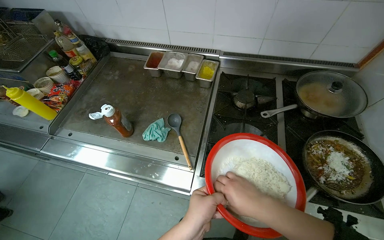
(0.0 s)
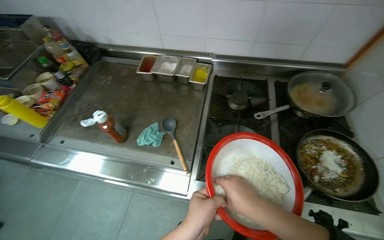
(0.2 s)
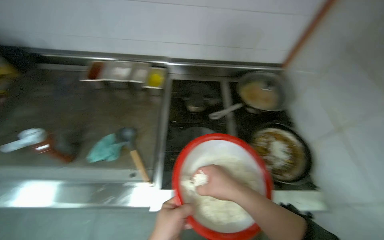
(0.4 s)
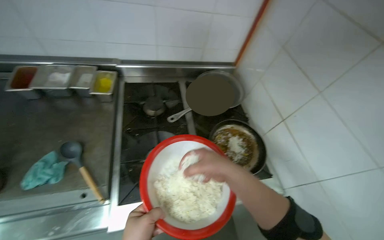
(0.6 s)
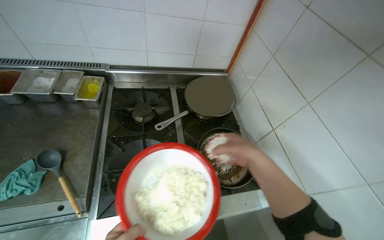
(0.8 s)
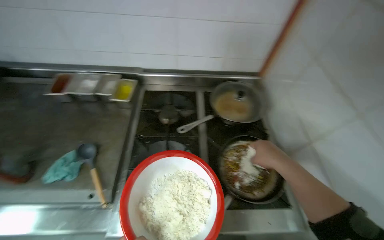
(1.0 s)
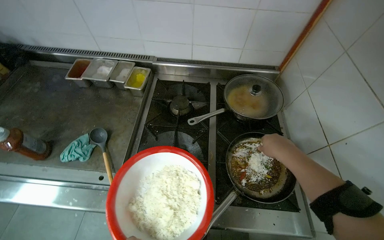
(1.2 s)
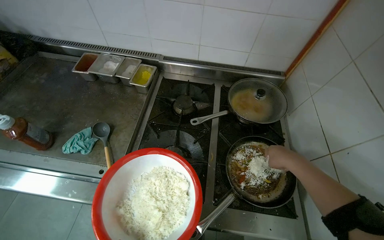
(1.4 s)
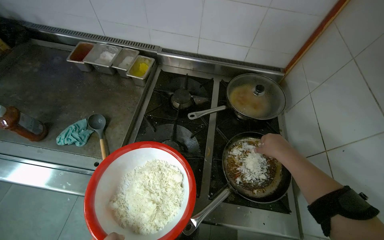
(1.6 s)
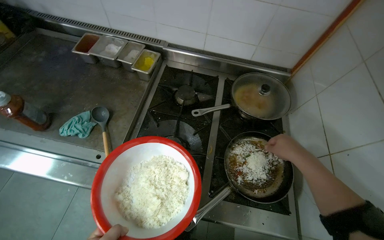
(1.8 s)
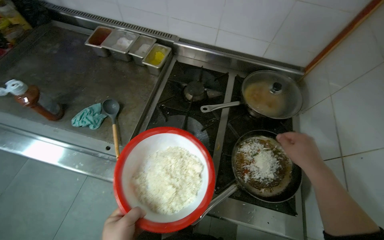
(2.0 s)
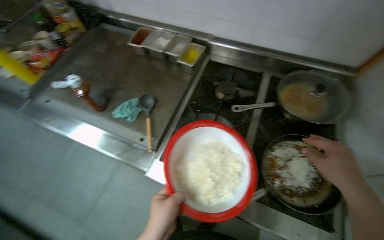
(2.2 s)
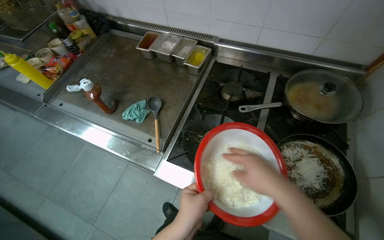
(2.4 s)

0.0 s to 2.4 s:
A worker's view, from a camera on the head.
Job: cooking food.
The whole recording: Cooking vegetables in pan. The worker stirs and adds sauce to vegetables cooking in a pan on the stove.
1.2 to 2.4 s: The head turns to the left by roughly 20 degrees. The right hand travels to the left and nearer to the camera by about 25 cm.

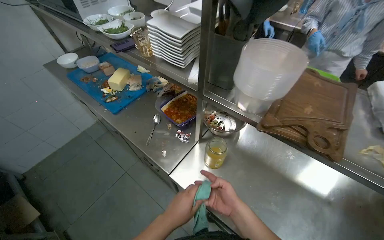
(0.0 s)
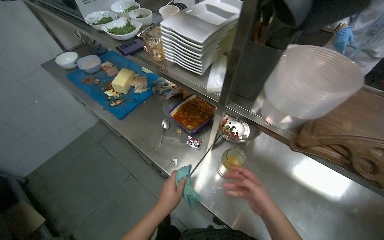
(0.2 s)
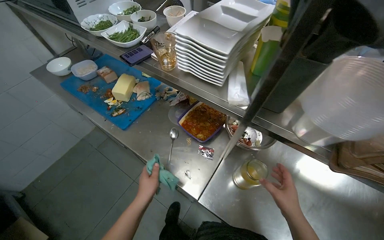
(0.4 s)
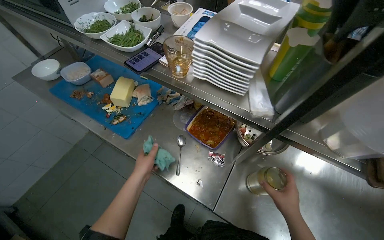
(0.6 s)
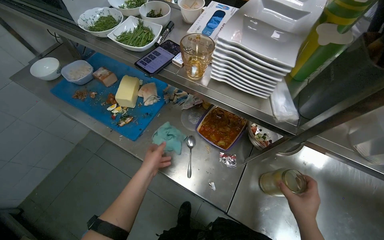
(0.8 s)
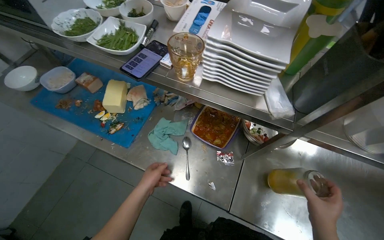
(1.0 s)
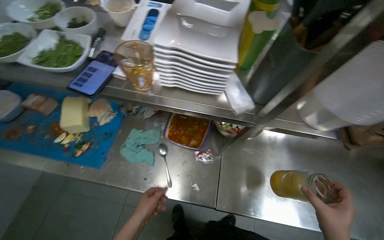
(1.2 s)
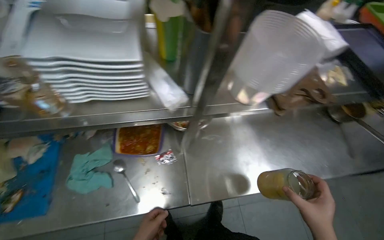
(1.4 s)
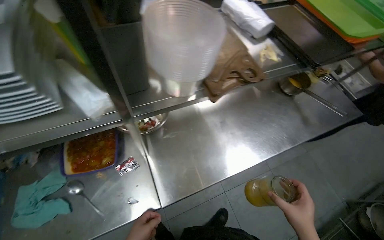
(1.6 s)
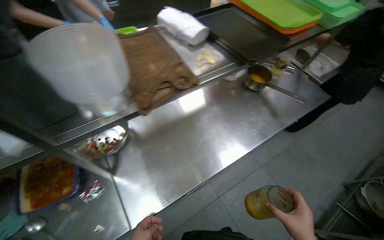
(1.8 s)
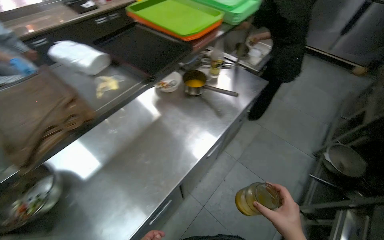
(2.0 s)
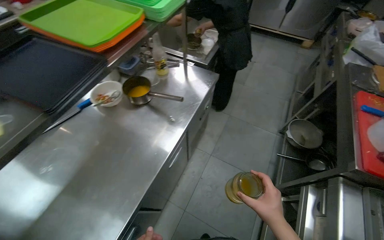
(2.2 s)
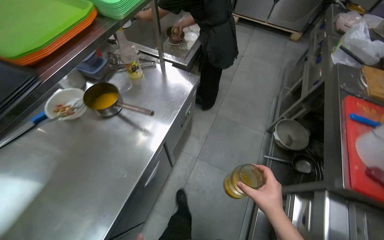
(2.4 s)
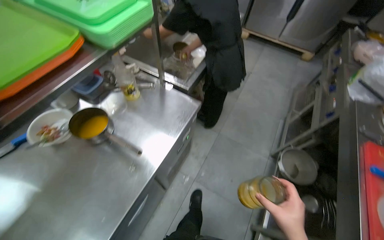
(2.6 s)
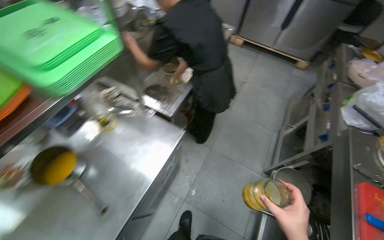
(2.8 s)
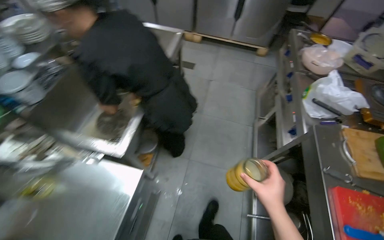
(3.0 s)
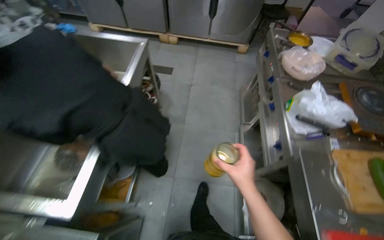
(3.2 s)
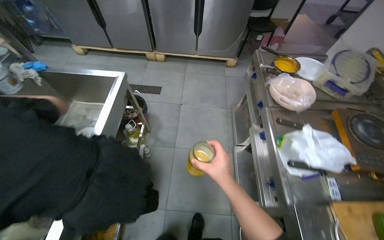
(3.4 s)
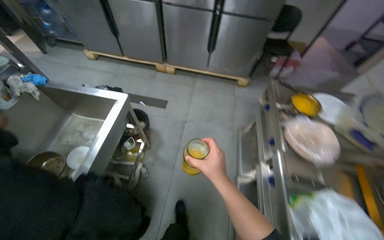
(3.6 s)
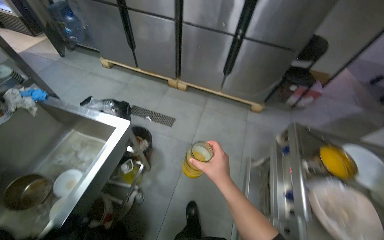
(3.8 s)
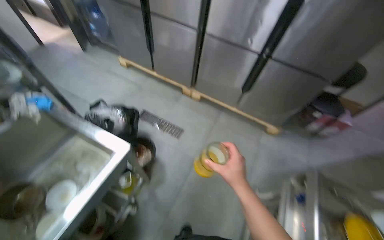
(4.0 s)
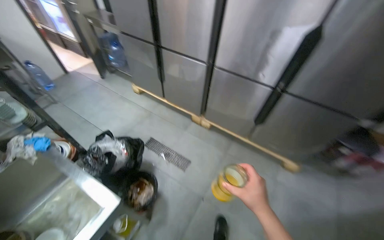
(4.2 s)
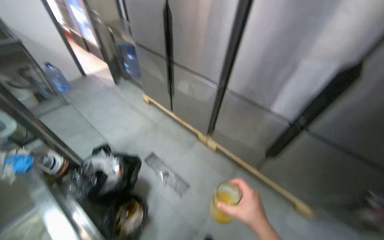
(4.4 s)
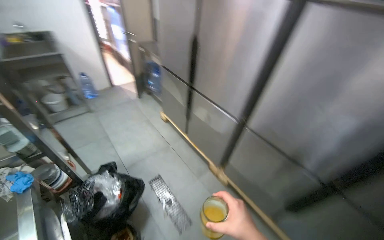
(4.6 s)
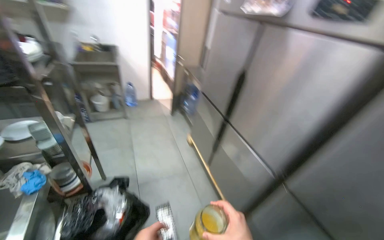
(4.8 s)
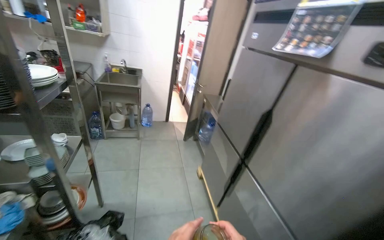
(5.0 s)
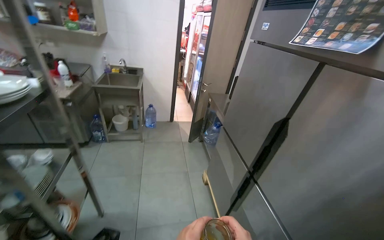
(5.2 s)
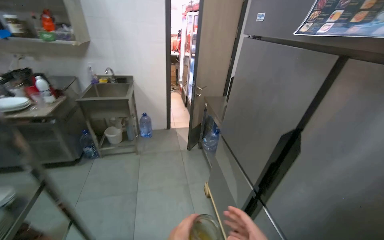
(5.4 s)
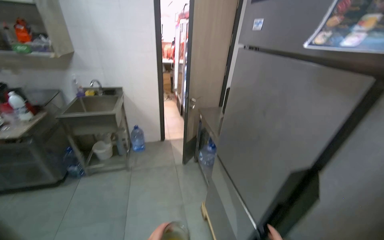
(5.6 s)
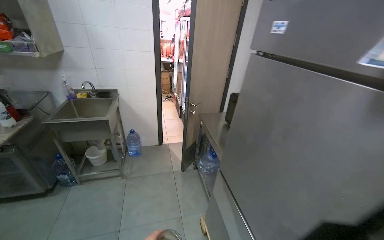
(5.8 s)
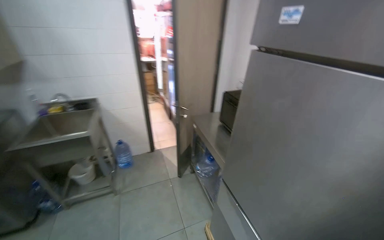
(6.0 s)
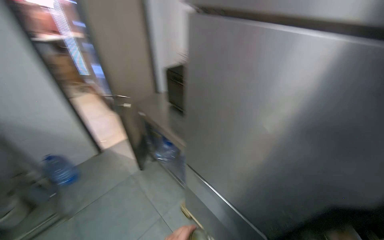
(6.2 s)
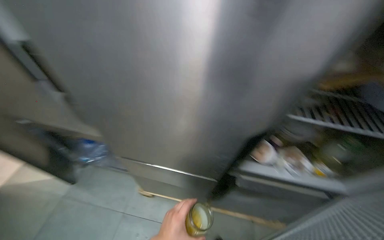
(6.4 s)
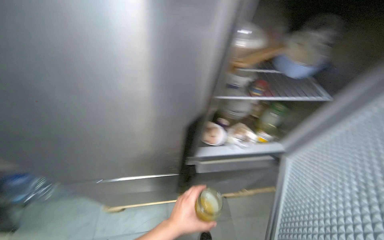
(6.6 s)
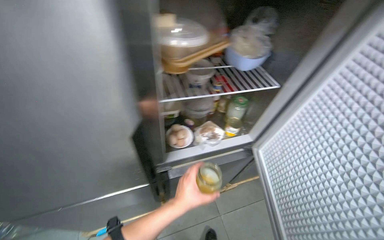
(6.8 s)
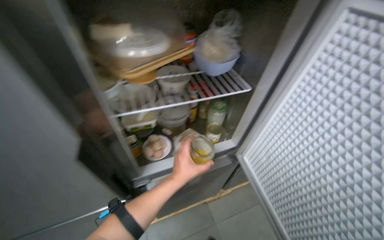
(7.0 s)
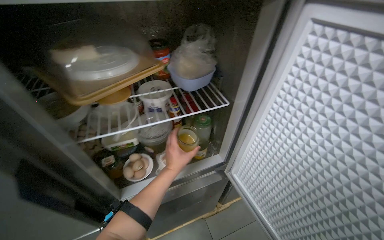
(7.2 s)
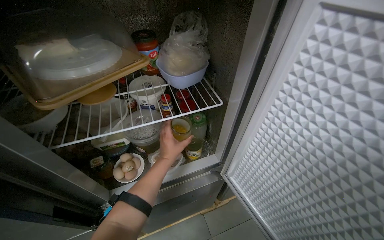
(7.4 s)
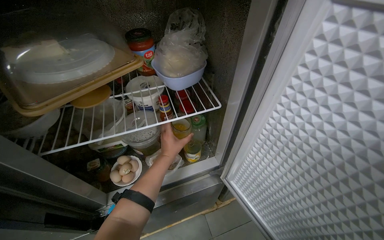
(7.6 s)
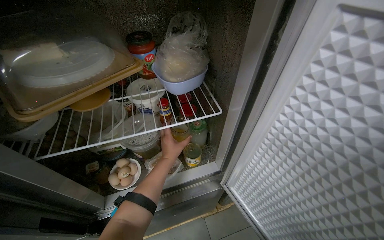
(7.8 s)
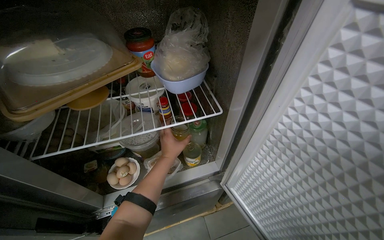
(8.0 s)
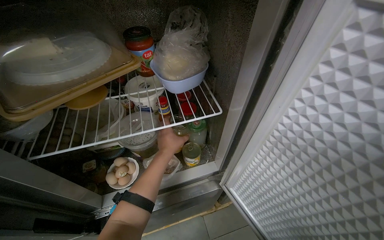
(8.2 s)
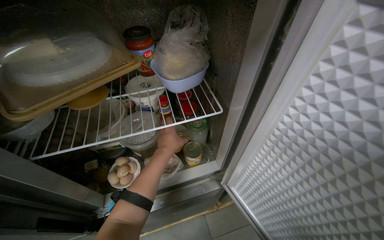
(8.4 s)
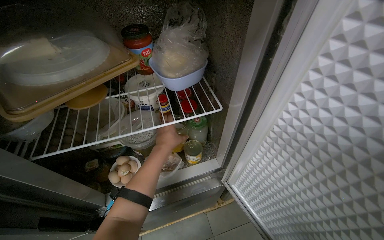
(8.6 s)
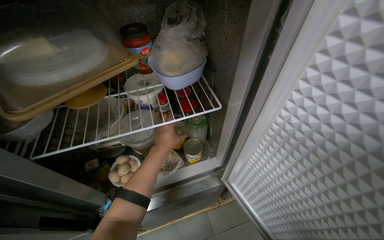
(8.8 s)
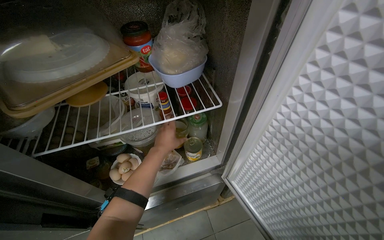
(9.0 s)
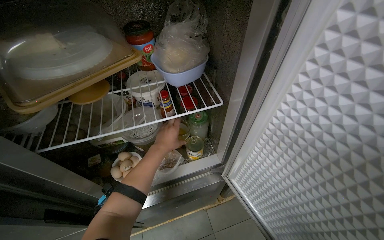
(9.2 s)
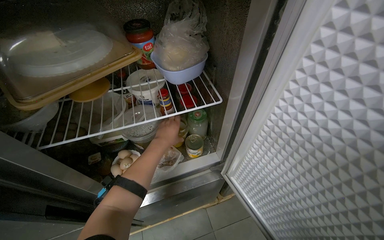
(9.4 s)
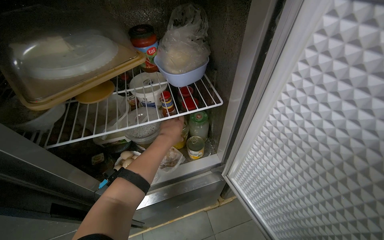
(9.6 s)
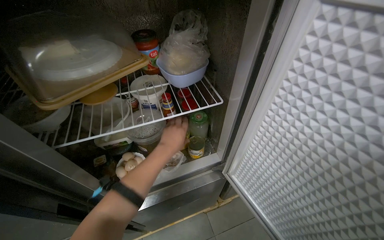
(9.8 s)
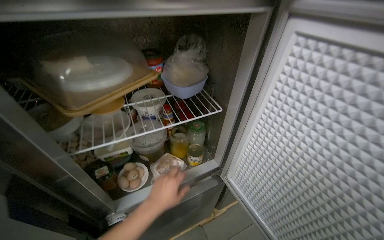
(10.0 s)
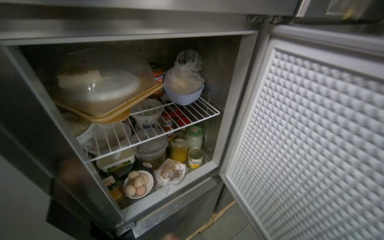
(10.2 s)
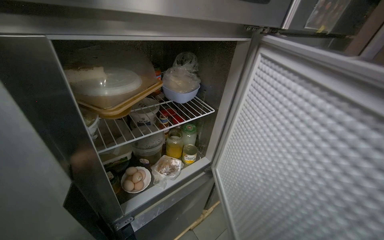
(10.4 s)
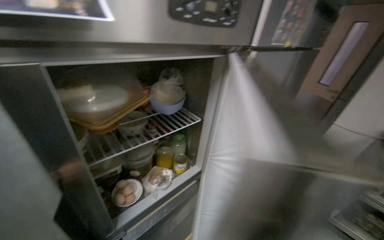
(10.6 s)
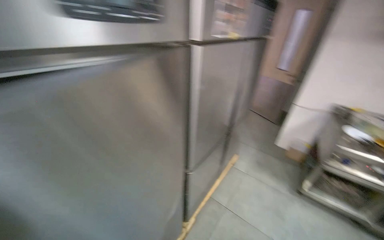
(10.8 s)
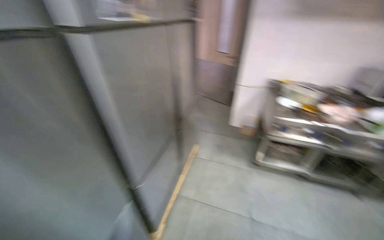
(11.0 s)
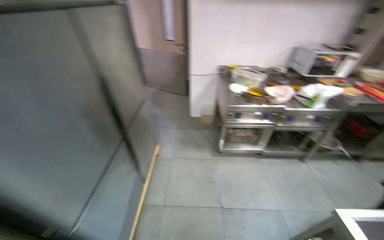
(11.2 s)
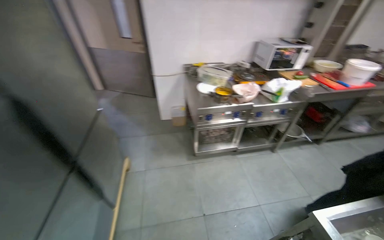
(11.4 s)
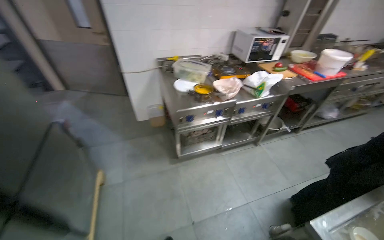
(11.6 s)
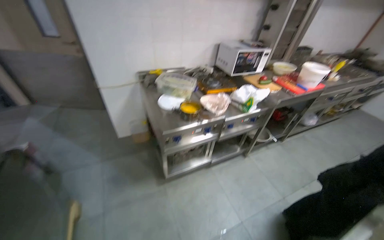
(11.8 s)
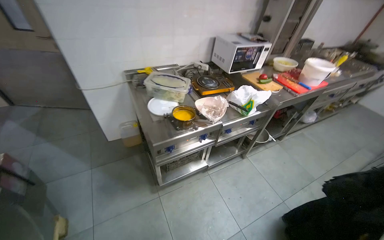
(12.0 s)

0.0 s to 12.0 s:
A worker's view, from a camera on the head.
Job: organizing items.
The whole recording: Storing produce and jar in refrigerator. The worker places a jar, cucumber, and tomato into the refrigerator.
0.0 to 1.6 s: The wearer's head swings some 60 degrees to the right. The view tilts roughly 15 degrees downward.
1.6 to 3.0 s: The wearer moves about 1.5 m. The wearer's head swings roughly 55 degrees to the right.
3.0 to 4.4 s: The camera is carried about 1.5 m. The head turns to the left by some 25 degrees. The view tilts about 15 degrees upward.
4.4 to 6.0 s: The camera is carried approximately 1.5 m. The head rotates about 25 degrees to the left. The view tilts roughly 20 degrees upward.
6.0 to 7.6 s: The camera is carried approximately 50 cm. The head rotates about 85 degrees to the right. The wearer looks roughly 20 degrees further downward.
9.0 to 10.4 s: The view swings approximately 20 degrees to the right. The view tips upward by some 15 degrees.
10.4 to 12.0 s: The wearer moves some 1 m. The head rotates roughly 80 degrees to the right.

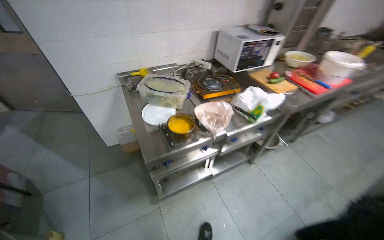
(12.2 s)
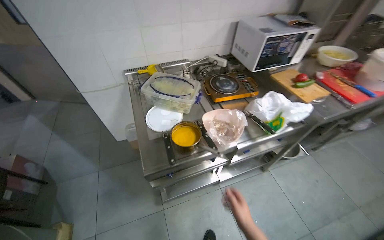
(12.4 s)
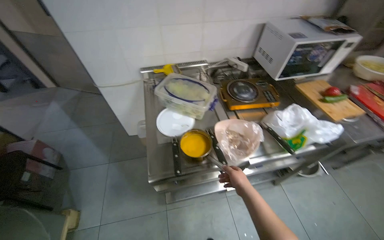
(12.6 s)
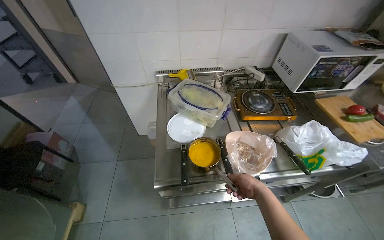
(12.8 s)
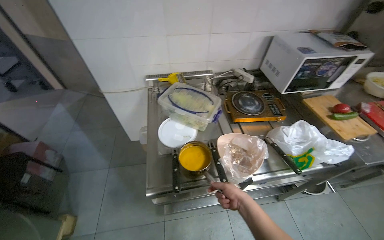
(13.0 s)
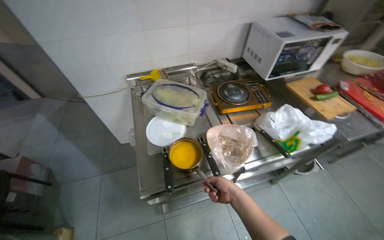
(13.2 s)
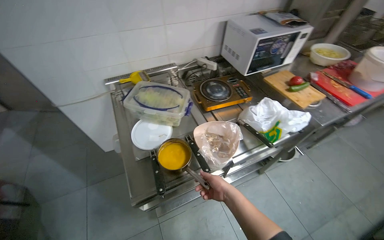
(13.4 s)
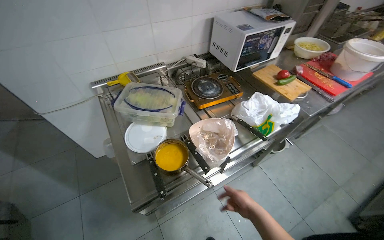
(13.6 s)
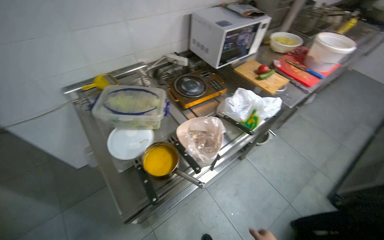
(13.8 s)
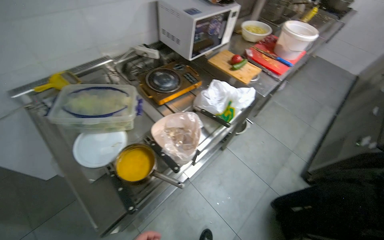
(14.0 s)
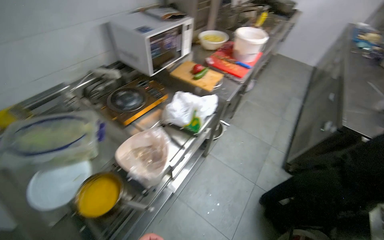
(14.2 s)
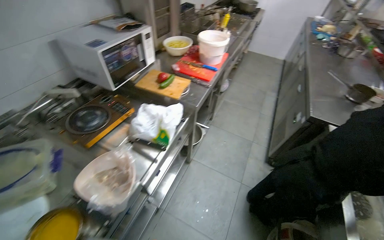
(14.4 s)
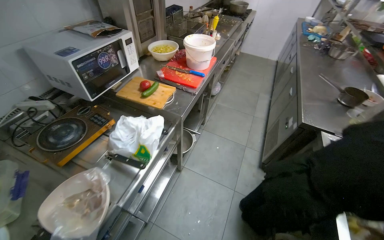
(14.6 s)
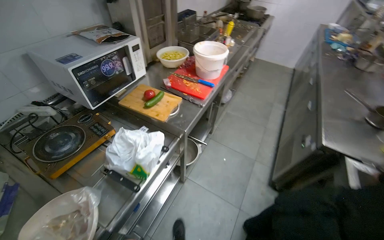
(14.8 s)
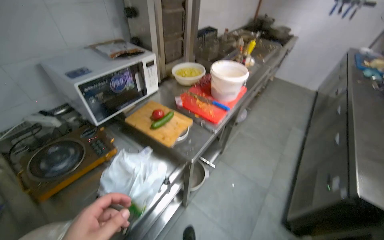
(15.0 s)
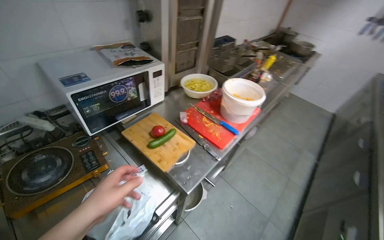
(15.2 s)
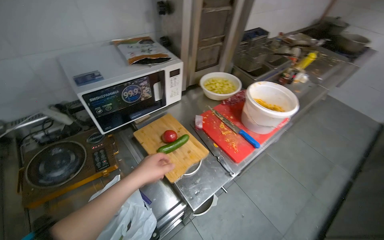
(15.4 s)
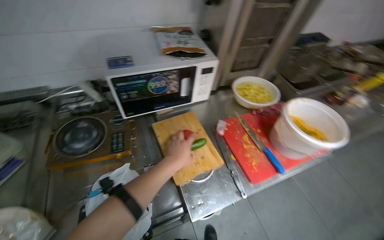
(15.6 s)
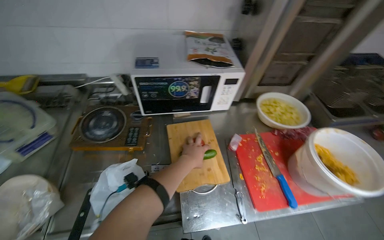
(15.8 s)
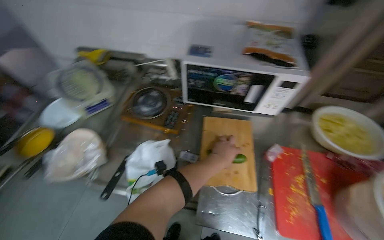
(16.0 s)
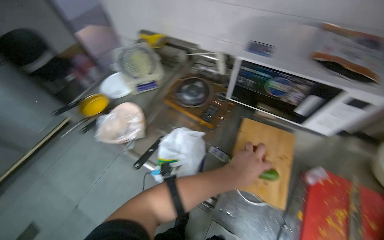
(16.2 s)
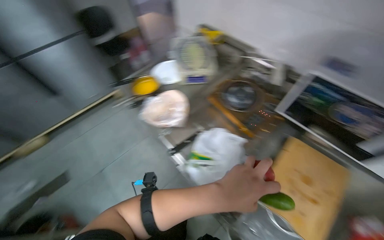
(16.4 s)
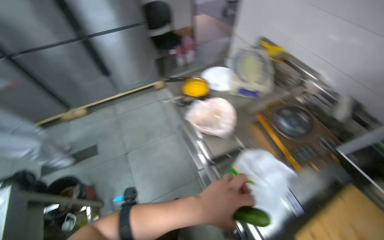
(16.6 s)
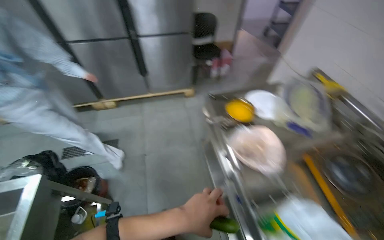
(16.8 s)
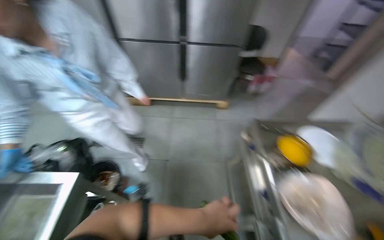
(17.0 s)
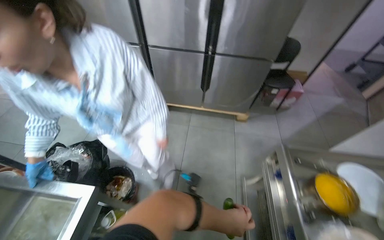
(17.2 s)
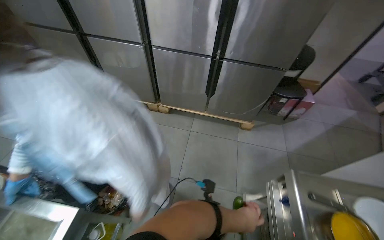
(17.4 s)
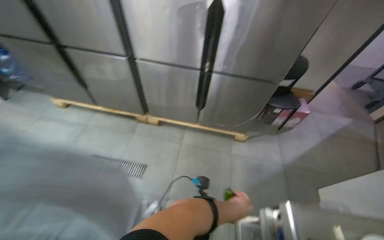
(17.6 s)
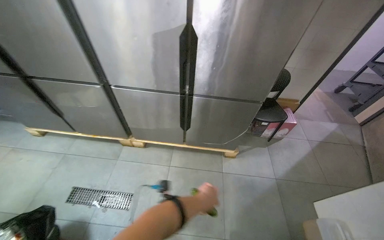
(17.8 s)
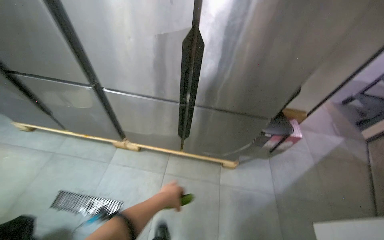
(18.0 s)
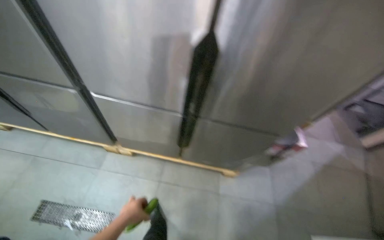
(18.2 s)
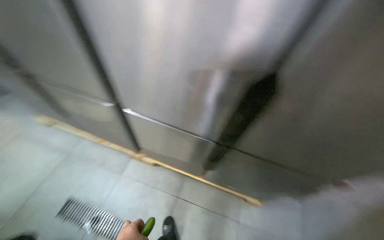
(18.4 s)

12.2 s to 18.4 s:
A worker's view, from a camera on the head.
Job: organizing items.
The whole recording: Storing produce and jar in refrigerator. The worker places a jar, cucumber, and tomato into the refrigerator.
13.8 to 15.4 s: The camera is carried approximately 80 cm.
15.4 to 16.8 s: The head turns to the left by about 115 degrees.
16.8 to 18.4 s: The camera travels about 1 m. The head turns to the left by some 30 degrees.
